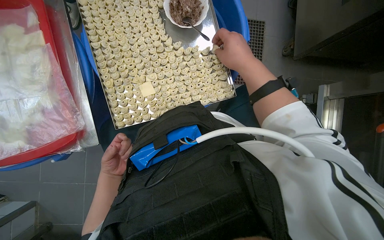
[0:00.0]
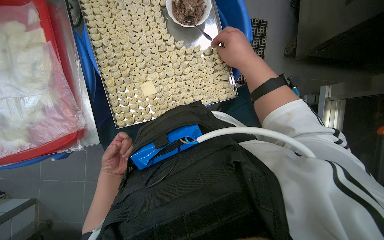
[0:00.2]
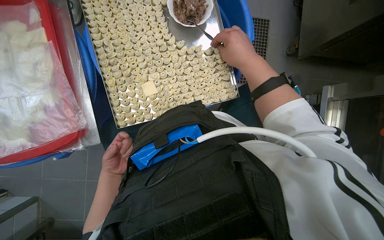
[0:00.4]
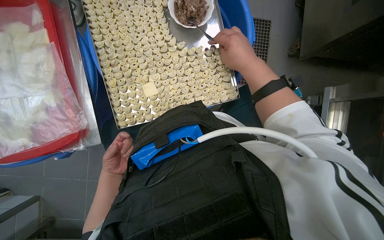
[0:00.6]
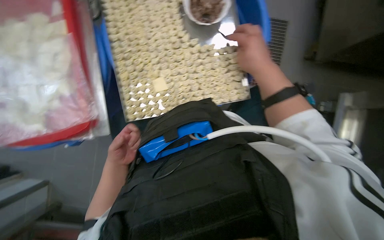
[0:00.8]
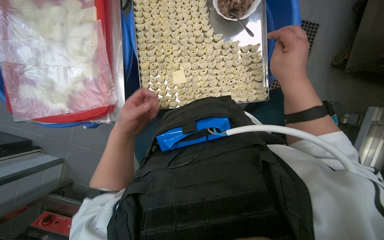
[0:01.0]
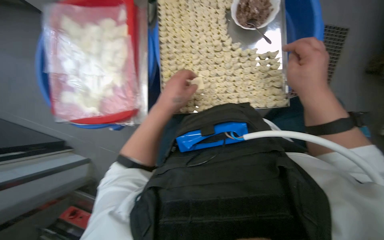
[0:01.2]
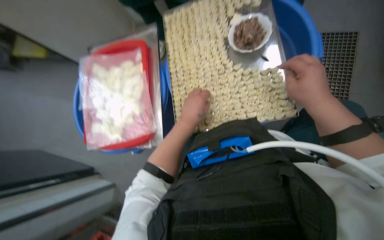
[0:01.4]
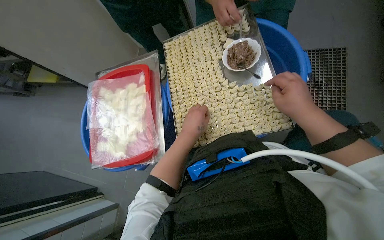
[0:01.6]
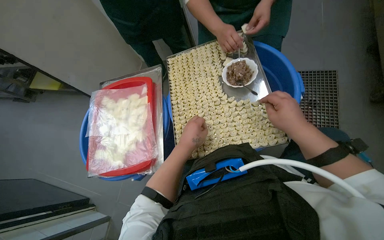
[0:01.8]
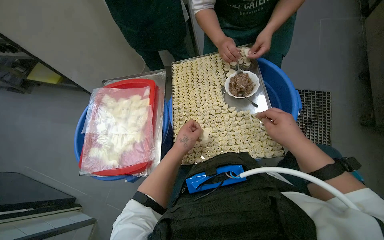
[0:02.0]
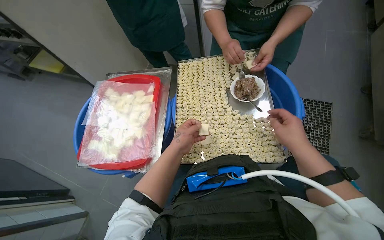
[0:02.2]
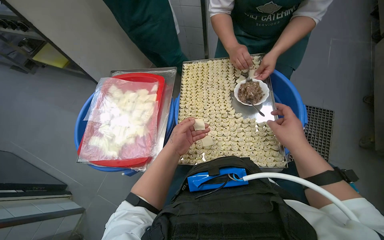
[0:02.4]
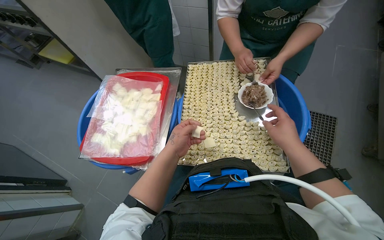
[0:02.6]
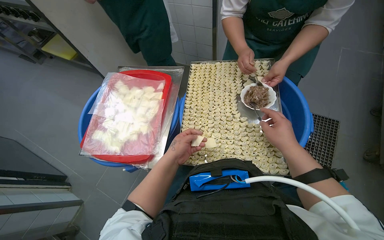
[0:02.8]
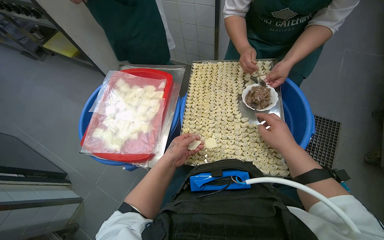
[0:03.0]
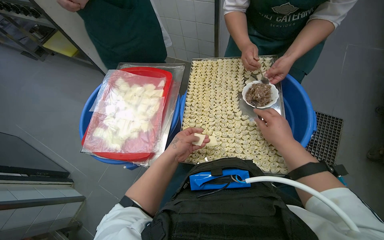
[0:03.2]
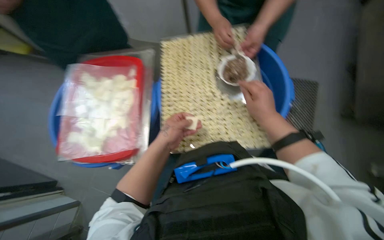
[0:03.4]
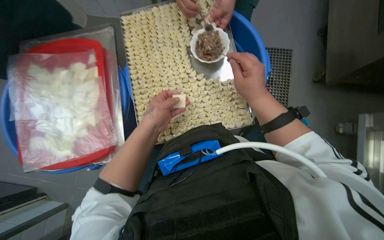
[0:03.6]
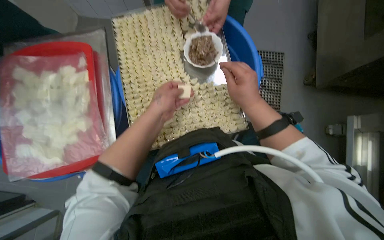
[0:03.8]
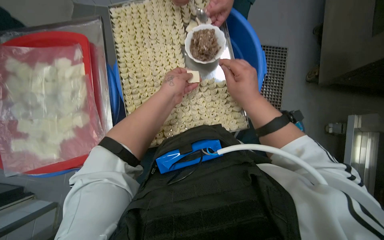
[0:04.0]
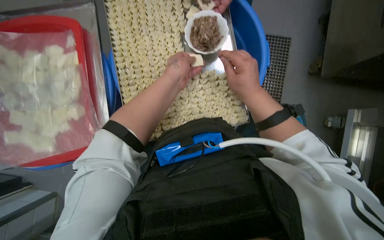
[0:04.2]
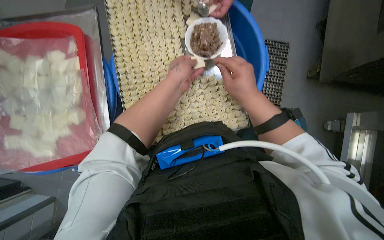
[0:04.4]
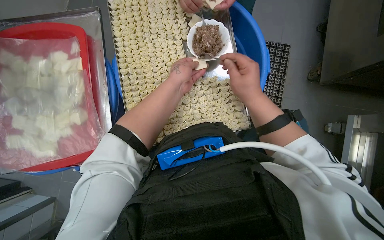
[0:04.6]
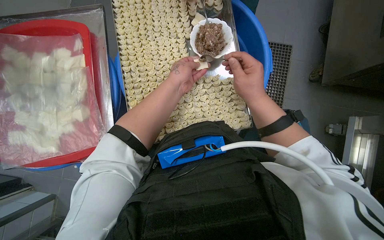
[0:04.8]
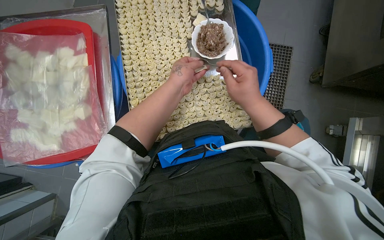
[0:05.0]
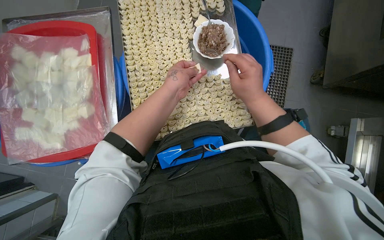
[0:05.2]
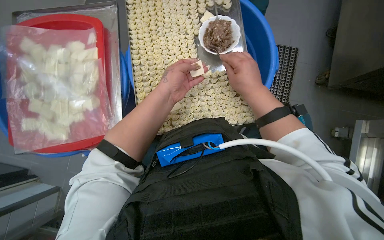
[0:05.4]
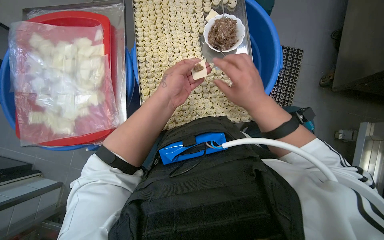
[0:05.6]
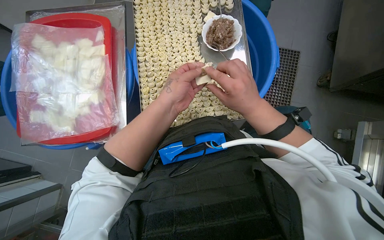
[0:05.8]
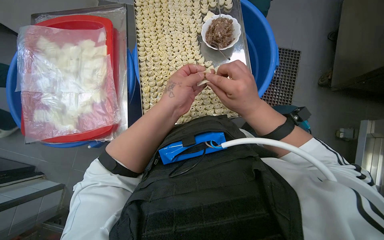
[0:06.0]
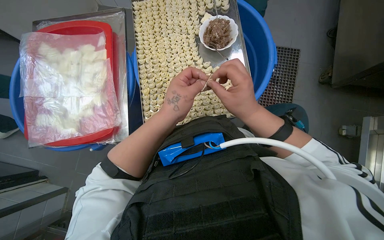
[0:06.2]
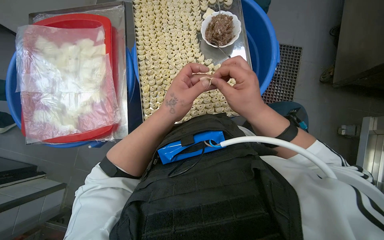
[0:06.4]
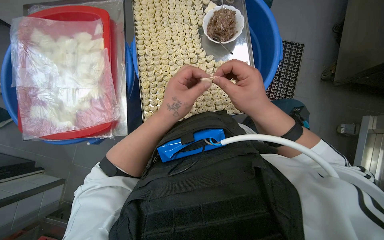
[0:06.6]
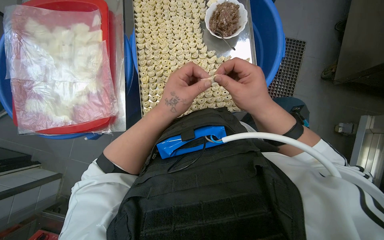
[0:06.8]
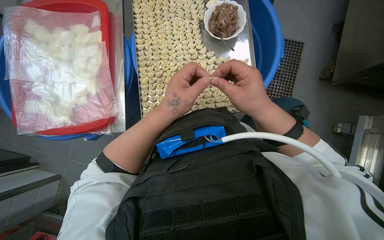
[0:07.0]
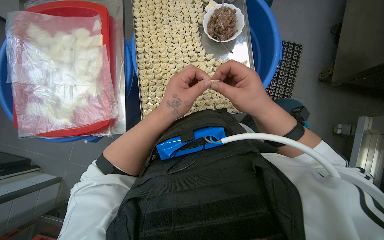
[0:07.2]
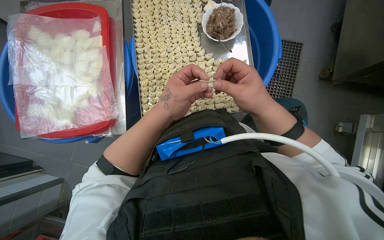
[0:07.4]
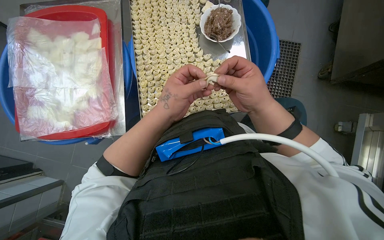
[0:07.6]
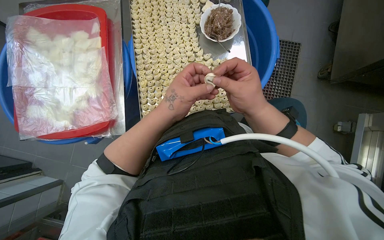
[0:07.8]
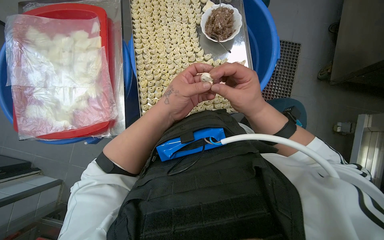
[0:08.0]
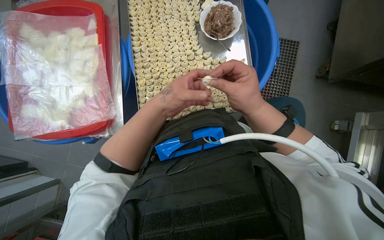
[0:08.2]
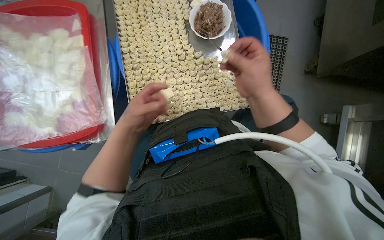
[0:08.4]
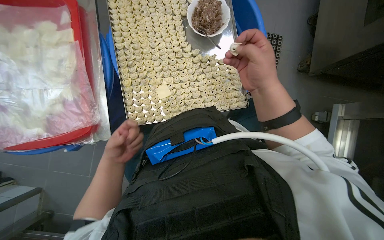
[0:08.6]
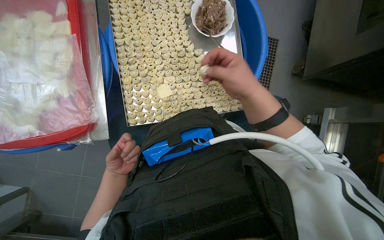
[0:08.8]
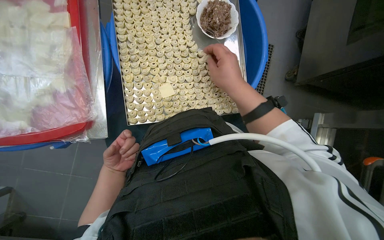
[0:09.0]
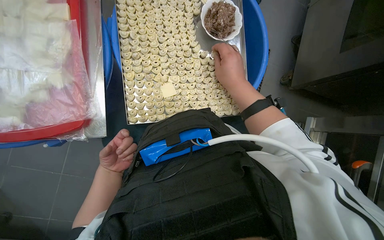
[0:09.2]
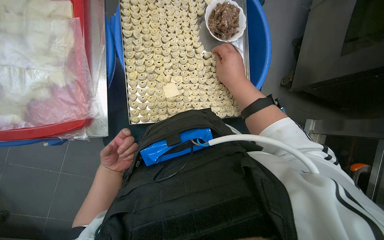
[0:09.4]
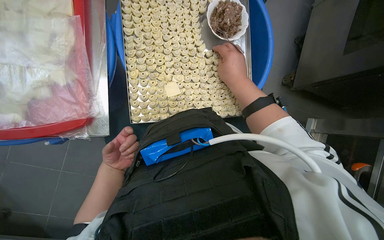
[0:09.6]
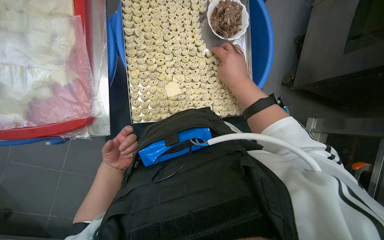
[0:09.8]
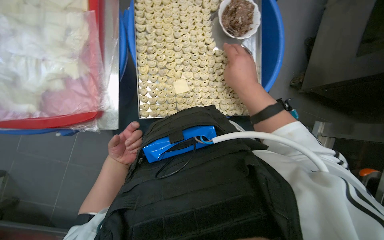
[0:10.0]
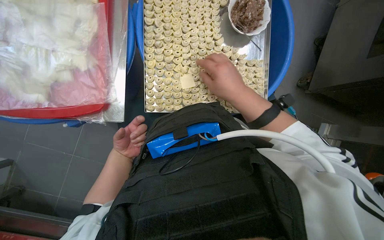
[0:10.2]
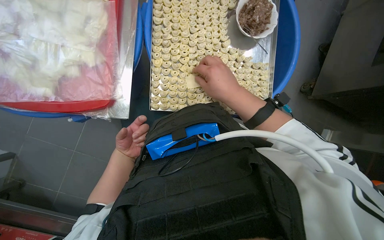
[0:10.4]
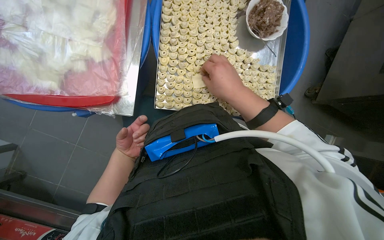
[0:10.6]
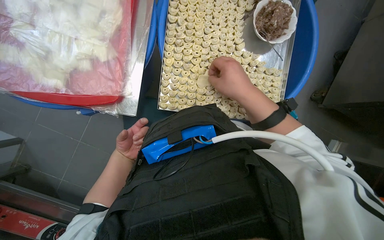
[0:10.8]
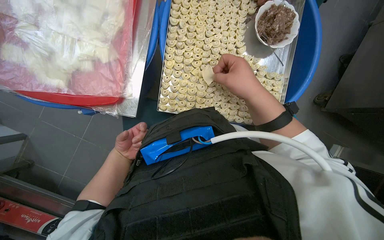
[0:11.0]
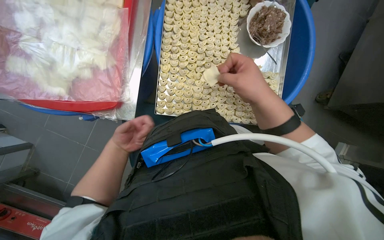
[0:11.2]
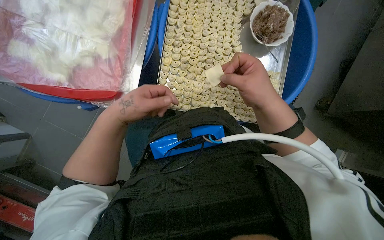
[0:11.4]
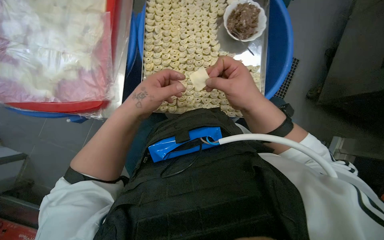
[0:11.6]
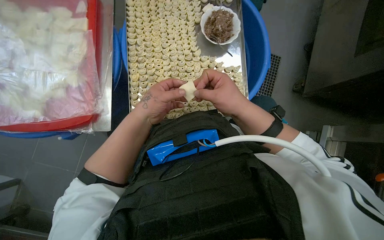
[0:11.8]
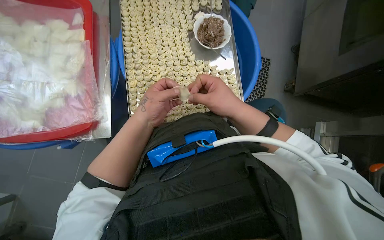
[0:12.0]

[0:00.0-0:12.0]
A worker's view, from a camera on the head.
Job: preparing food.
The whole recording: Making dumplings with meat filling. The worker picks up dough, fills it with meat, folds it, and places the finished dumpling on a tray.
0:00.0 to 0:01.6: The view swings about 20 degrees to the left. The camera pitches upward, by roughly 15 degrees. The left hand is displaced up the picture and to the right by approximately 20 cm.
0:01.6 to 0:03.0: The left hand moves to the left, approximately 10 cm.
0:03.0 to 0:04.4: The head rotates roughly 20 degrees to the right. The view tilts about 15 degrees downward.
0:04.4 to 0:06.0: The left hand goes some 15 cm down the picture.
0:06.0 to 0:07.6: The hands work in one place, with small movements.
0:07.6 to 0:09.0: The left hand shifts about 30 cm farther from the camera, down the picture and to the left.
0:09.0 to 0:10.4: The hands are busy where they are.
0:10.4 to 0:12.0: The left hand is displaced to the right, nearer to the camera and up the picture by some 25 cm.

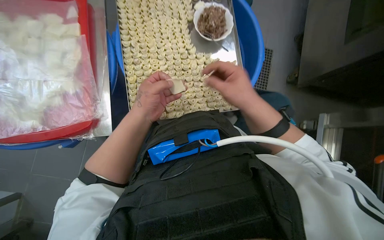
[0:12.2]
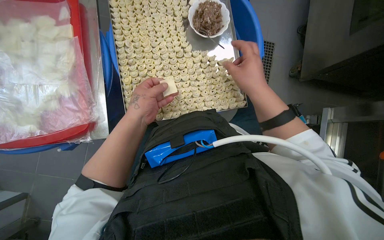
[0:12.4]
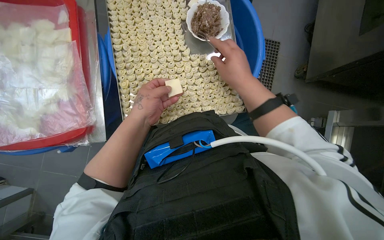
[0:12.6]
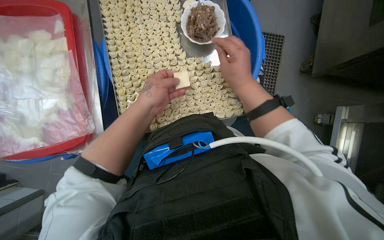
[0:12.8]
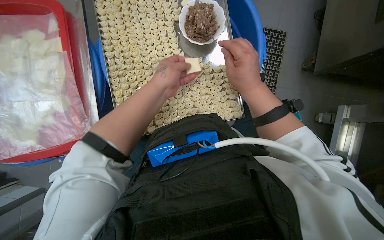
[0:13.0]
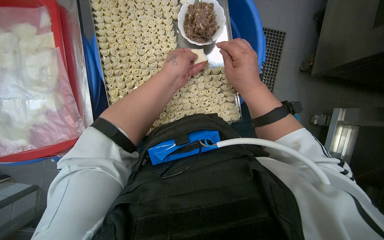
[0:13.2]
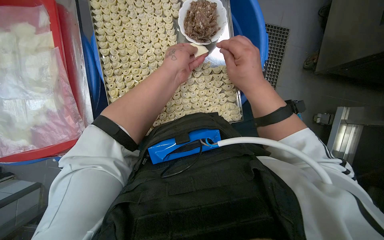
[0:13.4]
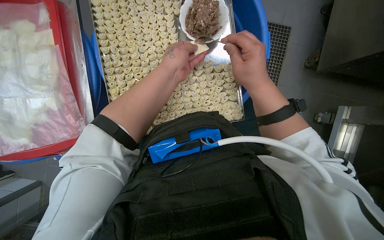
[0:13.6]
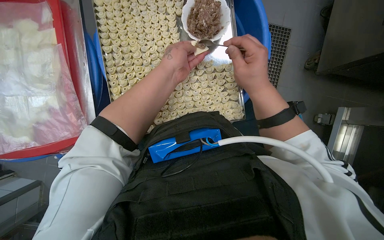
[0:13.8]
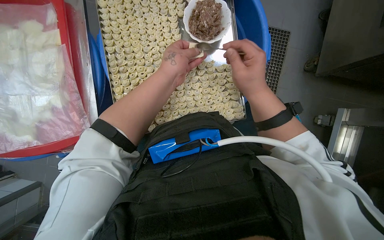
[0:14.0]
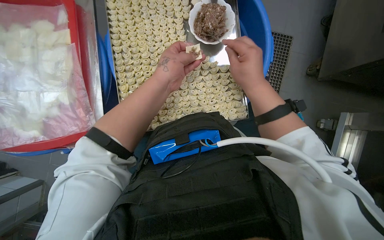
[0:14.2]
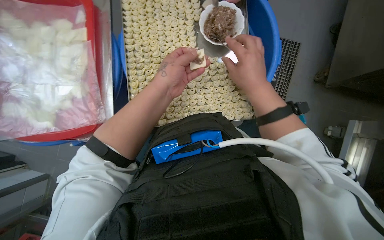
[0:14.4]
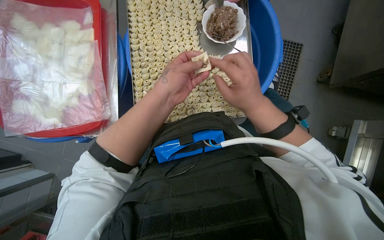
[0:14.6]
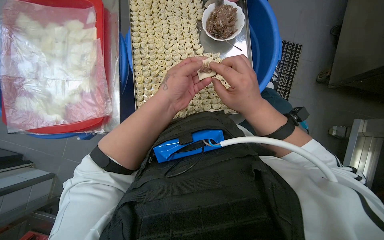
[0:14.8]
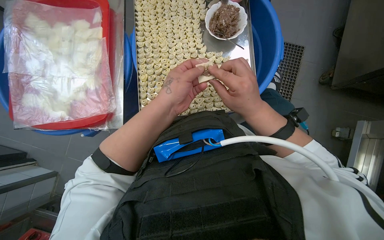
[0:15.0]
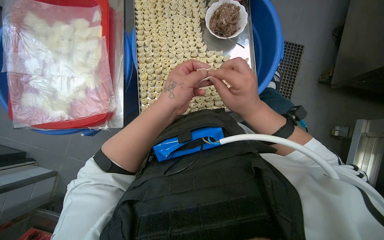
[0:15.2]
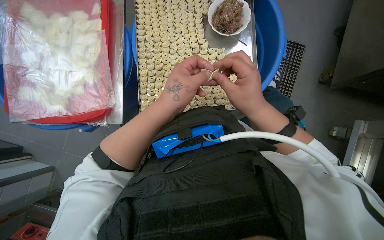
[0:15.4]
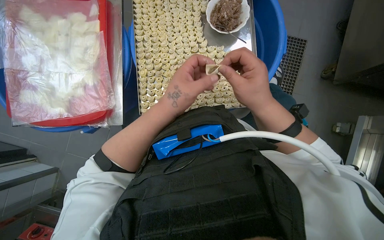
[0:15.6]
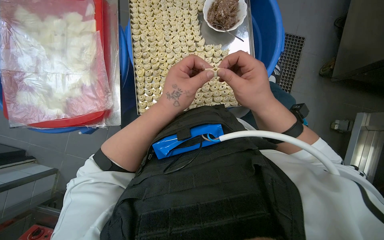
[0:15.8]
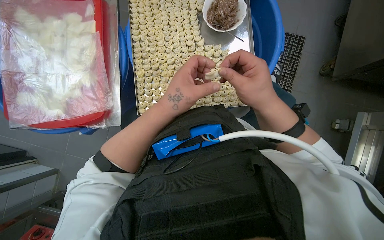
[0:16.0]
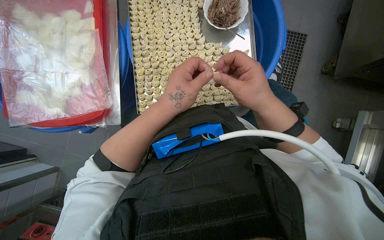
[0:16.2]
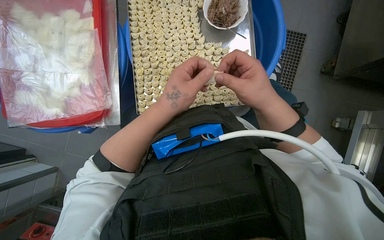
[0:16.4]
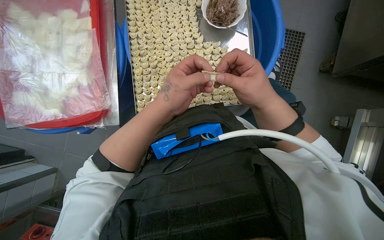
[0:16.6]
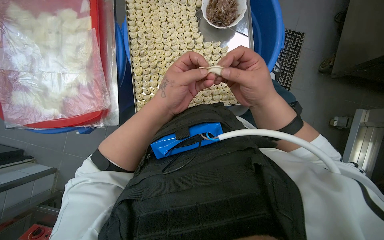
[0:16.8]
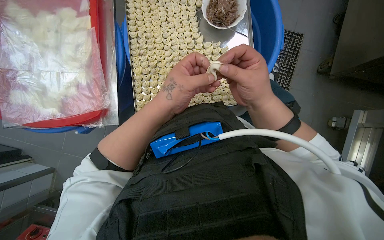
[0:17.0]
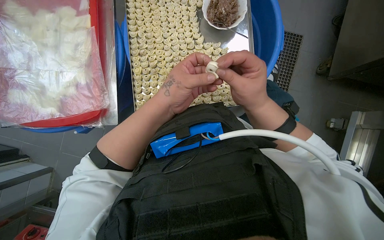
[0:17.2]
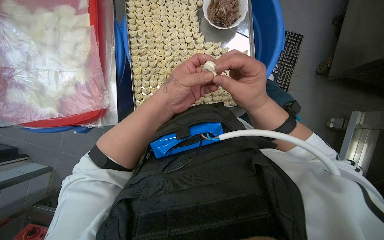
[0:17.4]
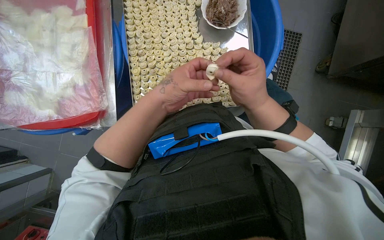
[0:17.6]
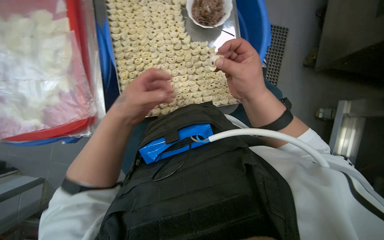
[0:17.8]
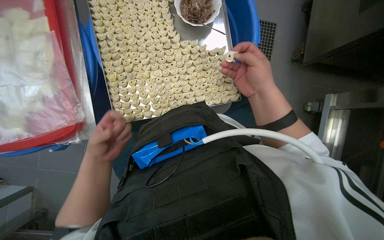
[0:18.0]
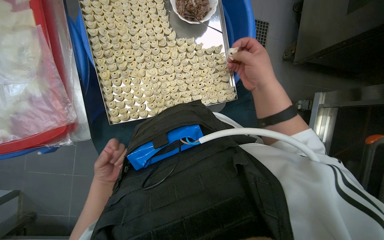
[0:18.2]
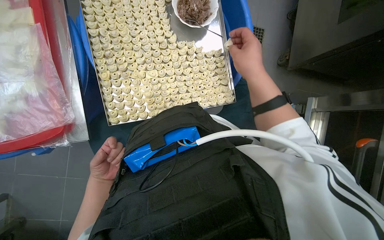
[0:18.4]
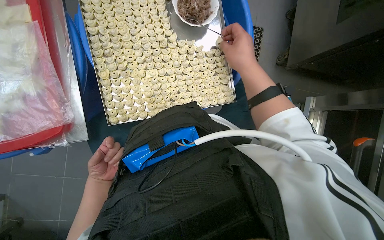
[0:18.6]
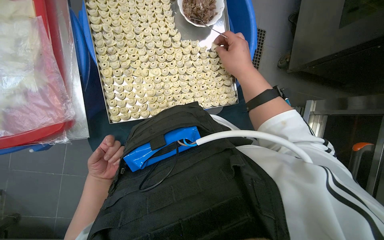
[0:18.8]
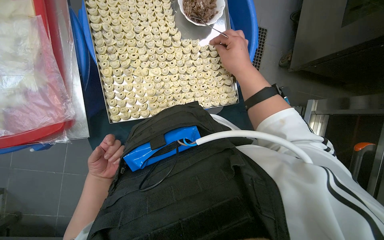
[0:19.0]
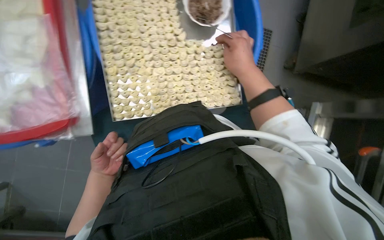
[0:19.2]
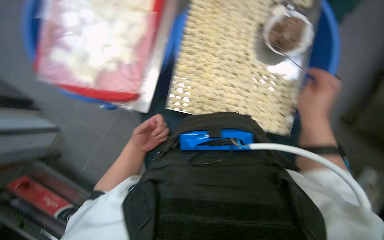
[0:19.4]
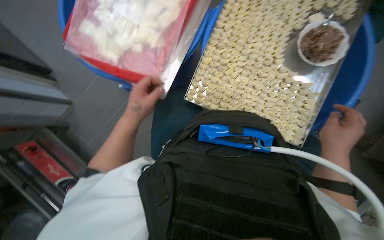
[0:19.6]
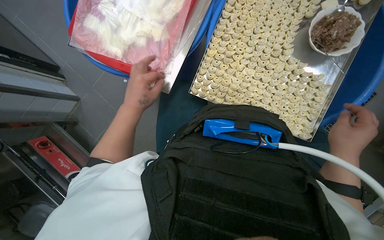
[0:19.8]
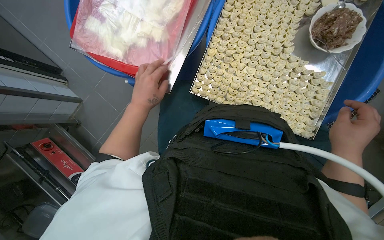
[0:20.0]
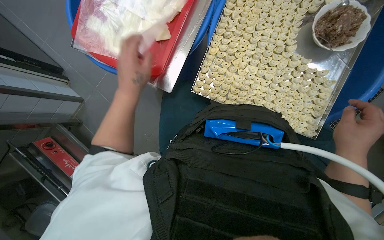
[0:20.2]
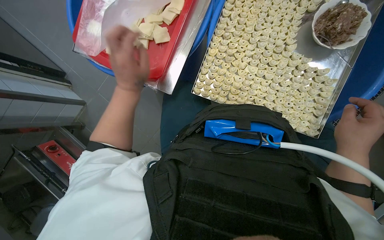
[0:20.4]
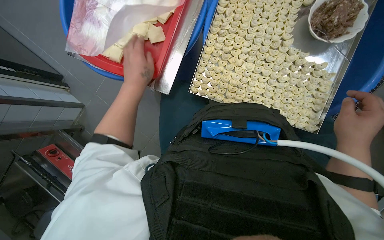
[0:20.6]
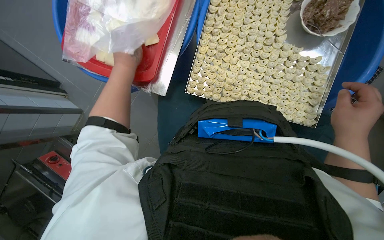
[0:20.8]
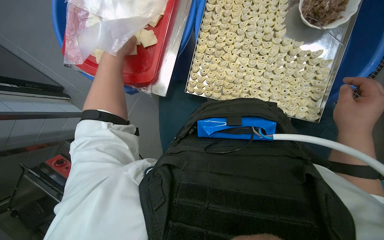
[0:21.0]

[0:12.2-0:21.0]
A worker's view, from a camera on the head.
Job: preparing food.
The whole recording: Making dumplings with meat filling. The worker picks up dough, fills it with meat, folds it, and places the finished dumpling on a tray.
0:12.2 to 0:13.6: The left hand goes some 15 cm up the picture and to the right.
0:13.6 to 0:15.2: The two hands go some 15 cm down the picture.
0:15.2 to 0:16.6: The hands stay close to where they were, moving slightly.
0:16.6 to 0:18.0: The left hand travels to the left, farther from the camera and down the picture by some 20 cm.
0:18.0 to 0:19.6: The scene rotates clockwise by about 35 degrees.
0:19.6 to 0:21.0: The left hand moves up the picture, roughly 15 cm.
